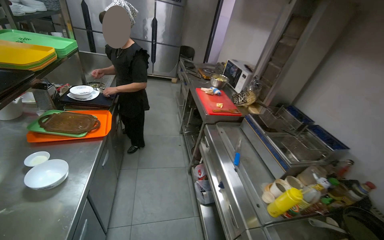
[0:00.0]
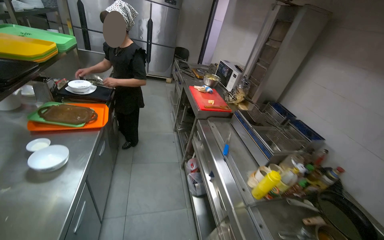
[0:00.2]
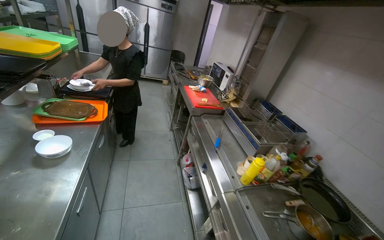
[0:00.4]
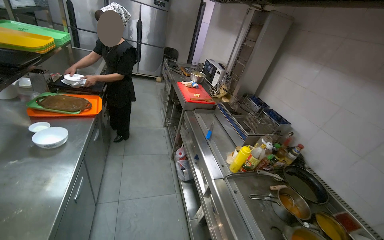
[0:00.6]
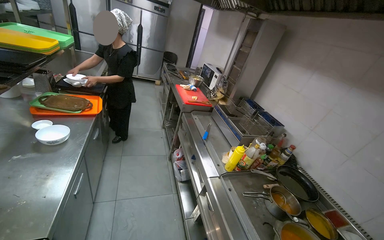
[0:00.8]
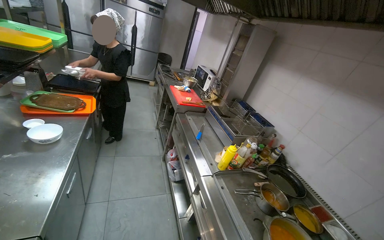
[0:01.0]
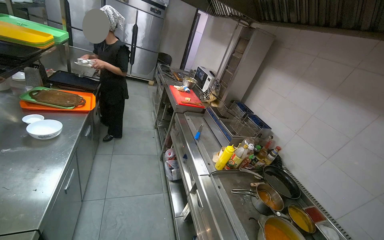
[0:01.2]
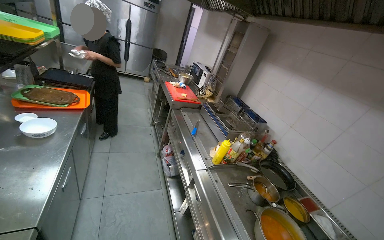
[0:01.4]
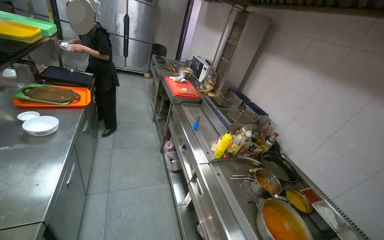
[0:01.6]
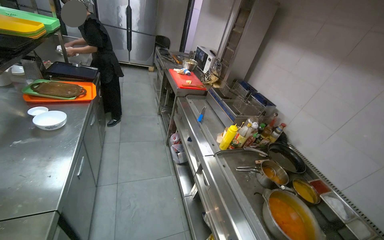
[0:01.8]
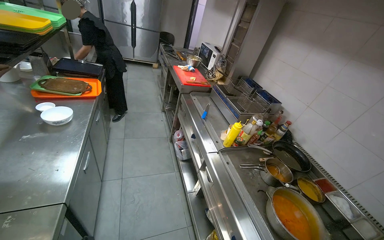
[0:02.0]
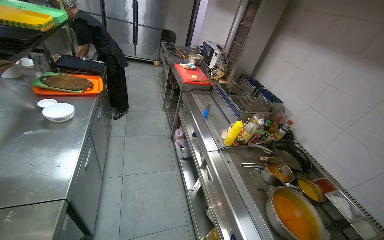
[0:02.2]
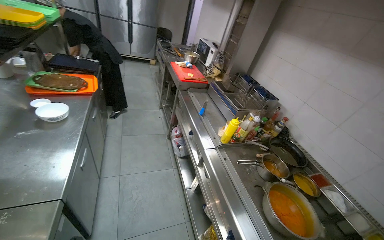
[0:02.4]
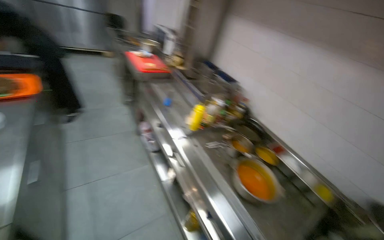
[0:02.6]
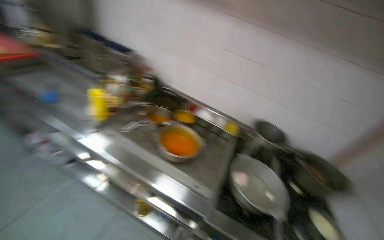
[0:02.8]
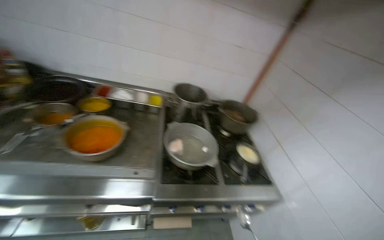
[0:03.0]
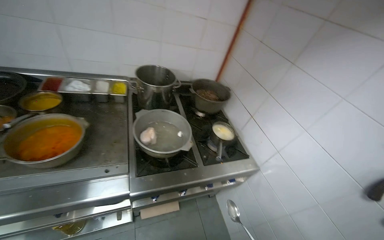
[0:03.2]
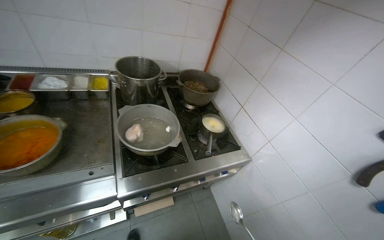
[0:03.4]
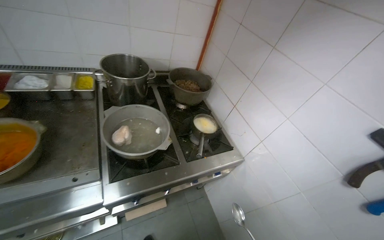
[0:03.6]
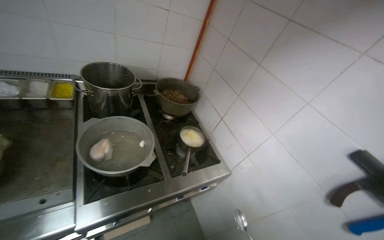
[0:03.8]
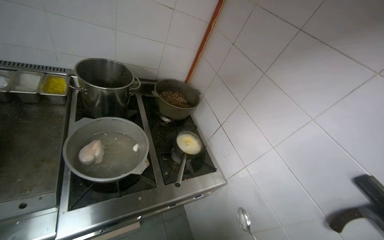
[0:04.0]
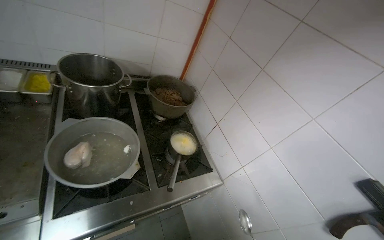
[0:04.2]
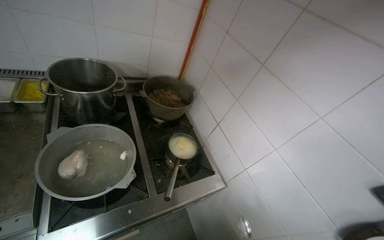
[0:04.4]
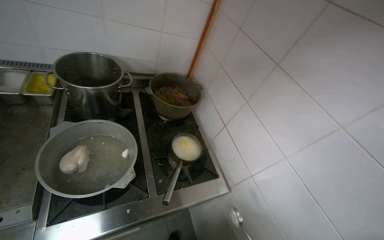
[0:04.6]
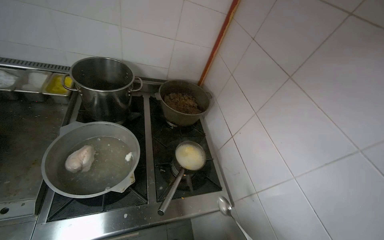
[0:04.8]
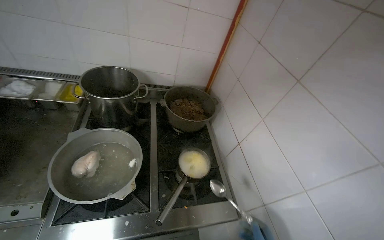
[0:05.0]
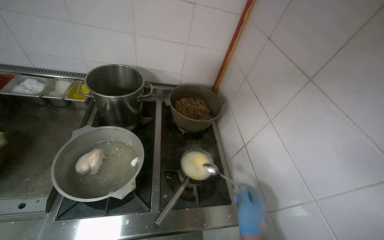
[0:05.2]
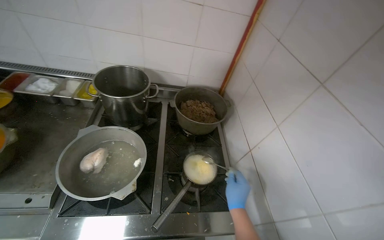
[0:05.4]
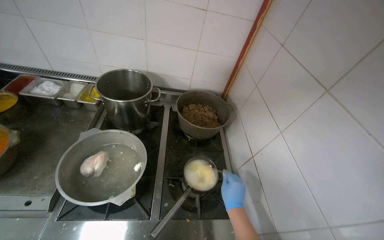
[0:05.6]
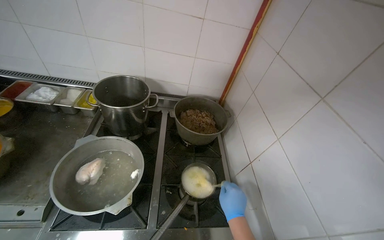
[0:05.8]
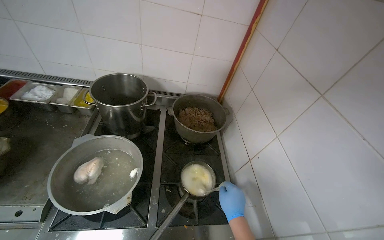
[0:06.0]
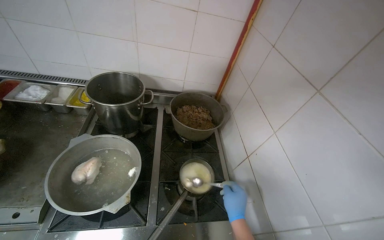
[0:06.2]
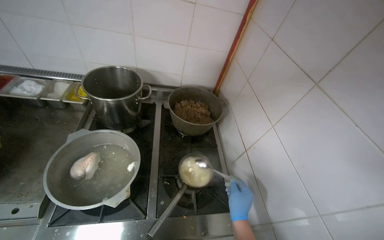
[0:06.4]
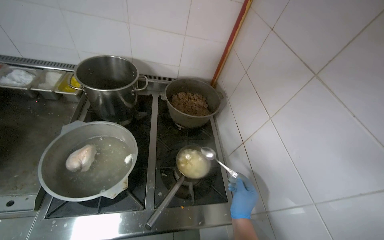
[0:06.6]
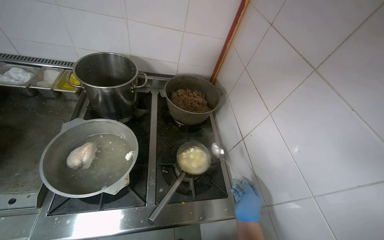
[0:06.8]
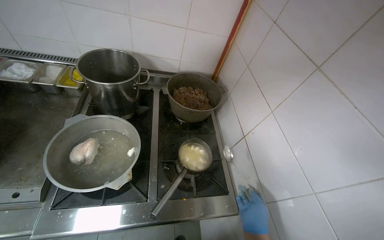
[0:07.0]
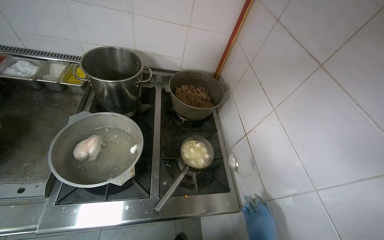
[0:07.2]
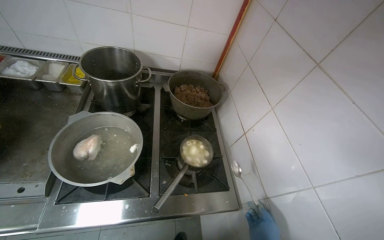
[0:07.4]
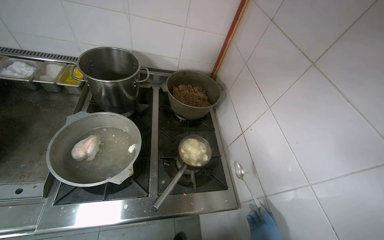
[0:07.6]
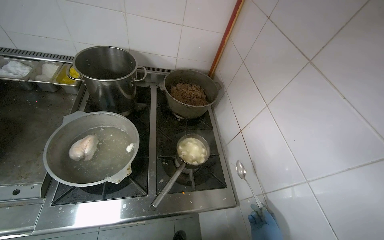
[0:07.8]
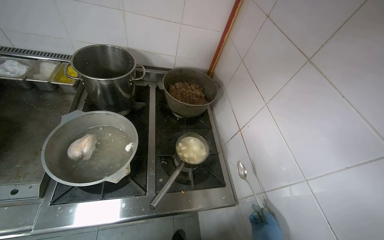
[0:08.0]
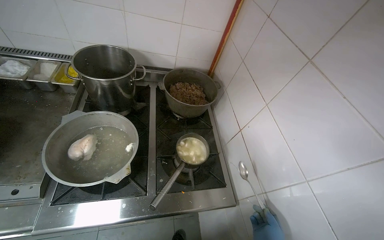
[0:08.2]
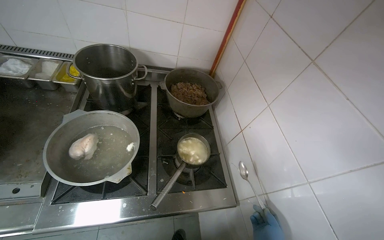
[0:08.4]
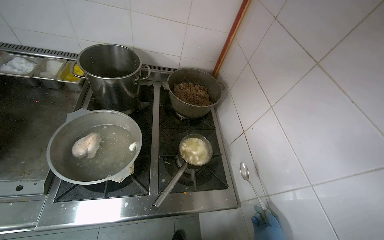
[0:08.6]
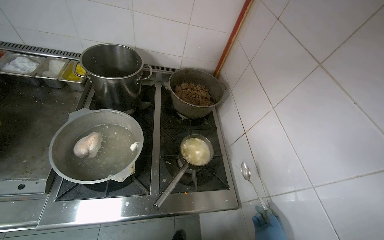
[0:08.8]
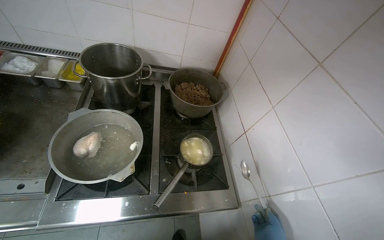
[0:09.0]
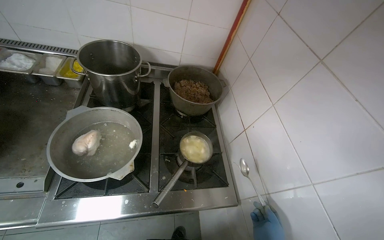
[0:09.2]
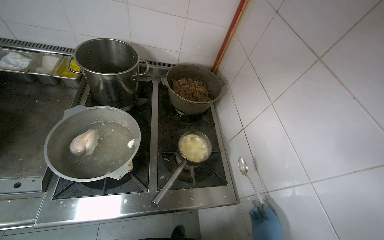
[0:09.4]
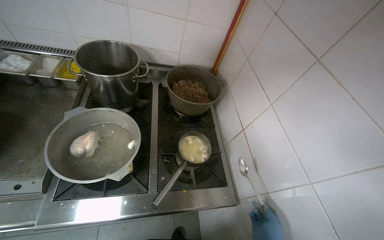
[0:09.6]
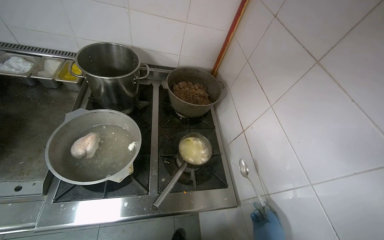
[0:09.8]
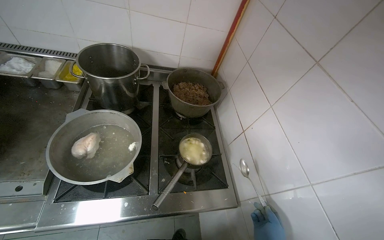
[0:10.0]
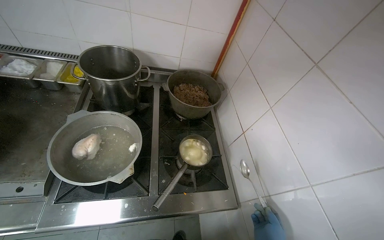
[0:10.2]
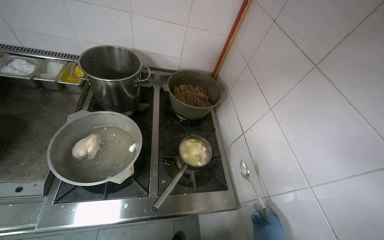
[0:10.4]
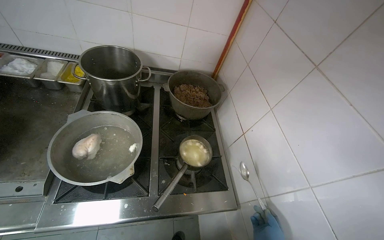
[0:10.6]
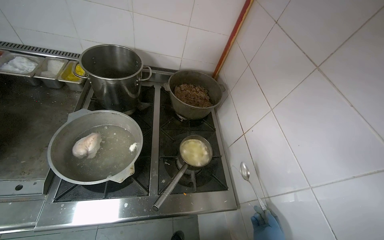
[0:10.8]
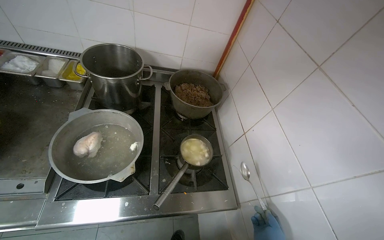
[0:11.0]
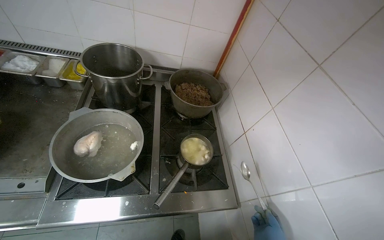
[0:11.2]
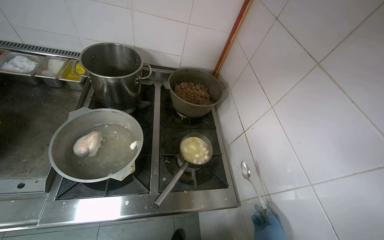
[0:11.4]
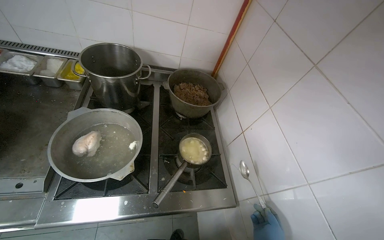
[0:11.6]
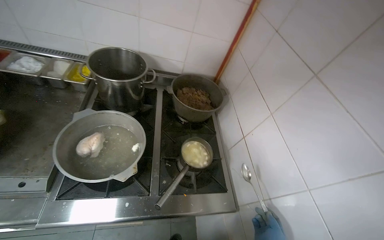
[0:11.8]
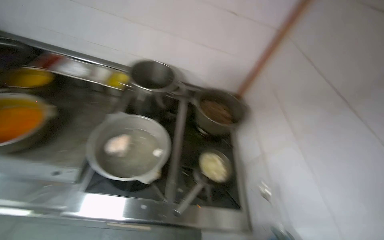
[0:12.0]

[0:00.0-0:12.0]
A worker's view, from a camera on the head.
Job: cooking food.
The whole recording: Stirring contents in pot. The worker stirs the contents in a small pot on the stove.
0:00.0 to 0:01.6: The head travels about 40 cm.
0:01.6 to 0:03.0: The wearer looks some 75 degrees further to the right. The view tilts approximately 25 degrees downward.
0:04.4 to 0:06.0: The head rotates some 20 degrees to the left.

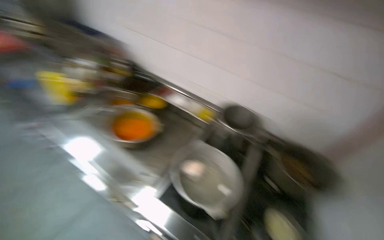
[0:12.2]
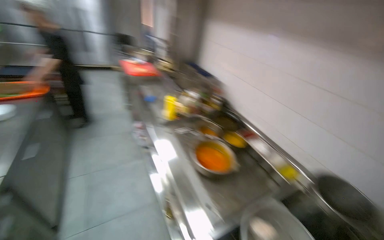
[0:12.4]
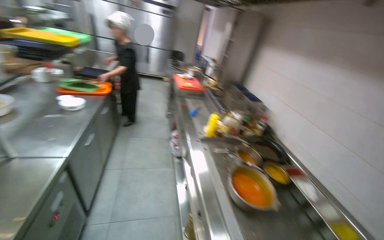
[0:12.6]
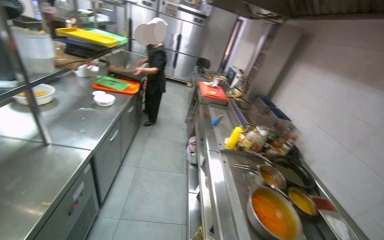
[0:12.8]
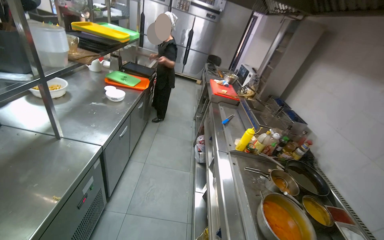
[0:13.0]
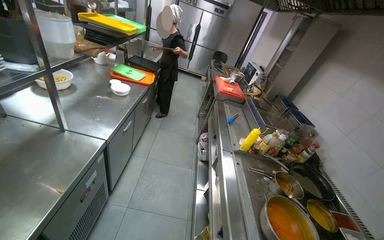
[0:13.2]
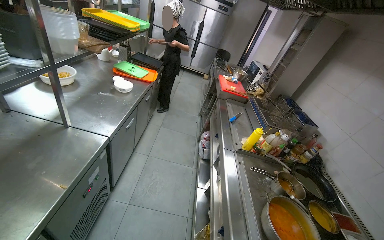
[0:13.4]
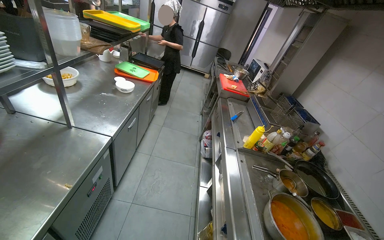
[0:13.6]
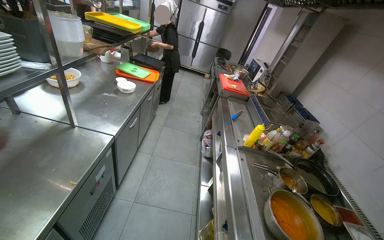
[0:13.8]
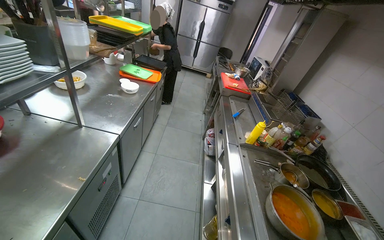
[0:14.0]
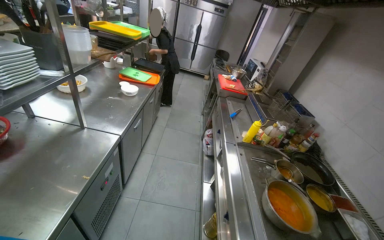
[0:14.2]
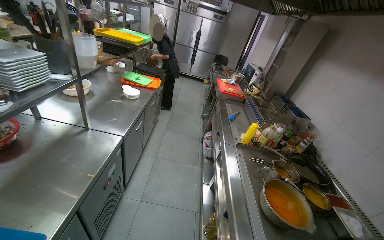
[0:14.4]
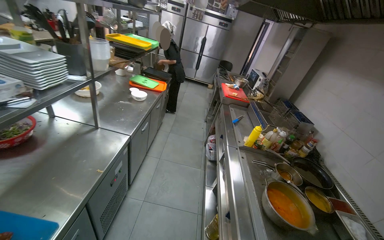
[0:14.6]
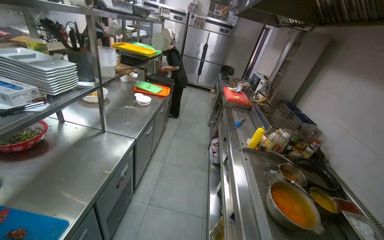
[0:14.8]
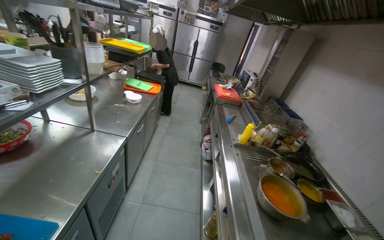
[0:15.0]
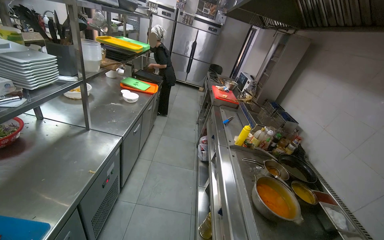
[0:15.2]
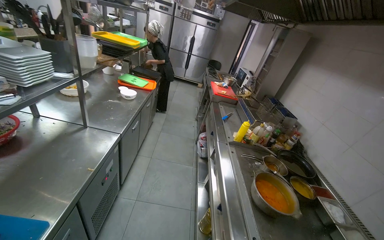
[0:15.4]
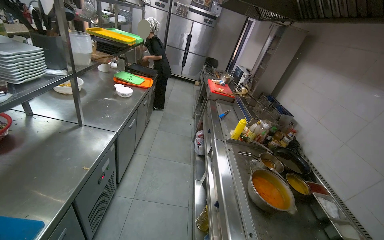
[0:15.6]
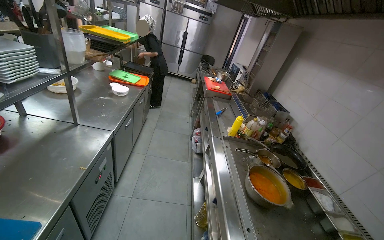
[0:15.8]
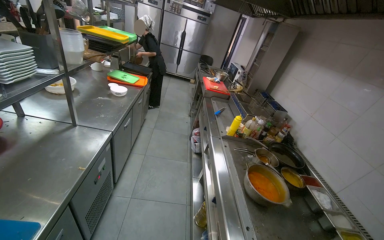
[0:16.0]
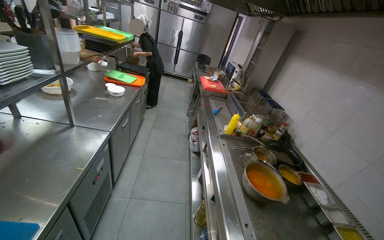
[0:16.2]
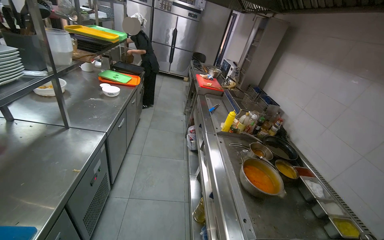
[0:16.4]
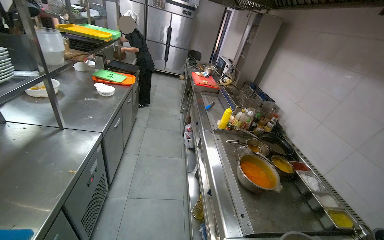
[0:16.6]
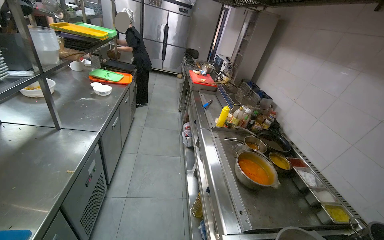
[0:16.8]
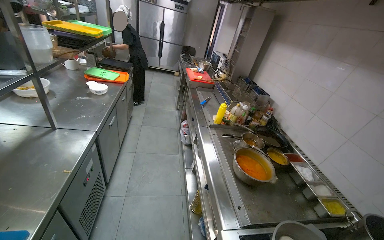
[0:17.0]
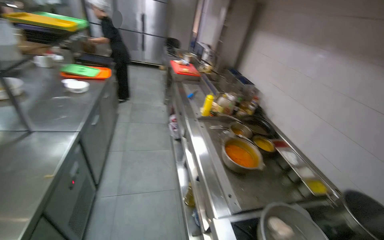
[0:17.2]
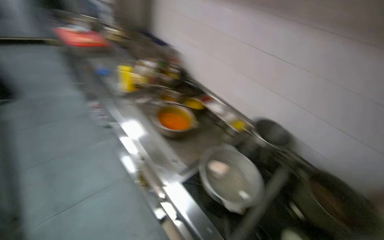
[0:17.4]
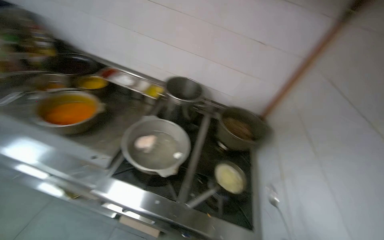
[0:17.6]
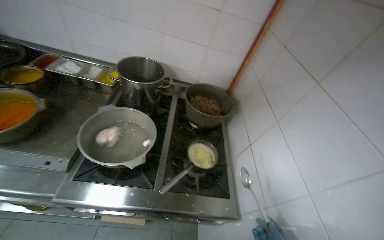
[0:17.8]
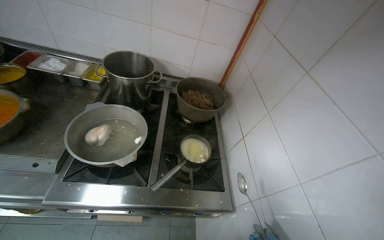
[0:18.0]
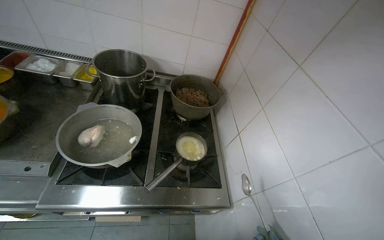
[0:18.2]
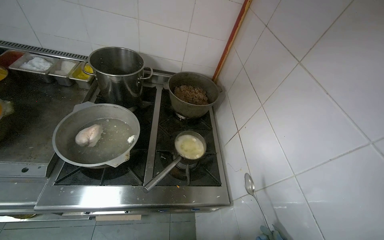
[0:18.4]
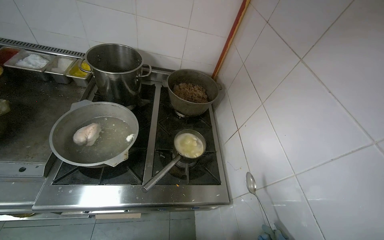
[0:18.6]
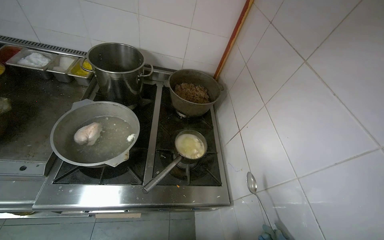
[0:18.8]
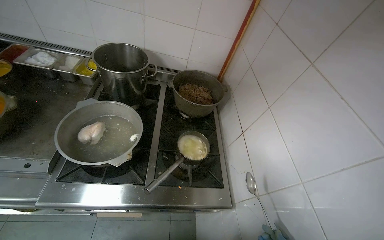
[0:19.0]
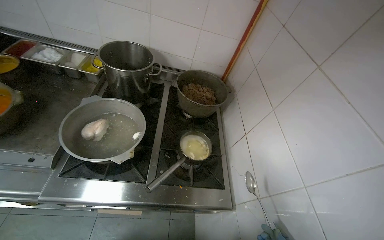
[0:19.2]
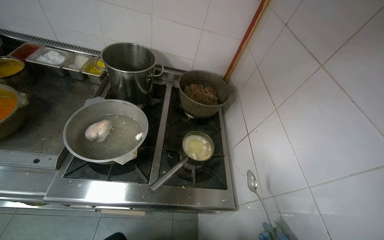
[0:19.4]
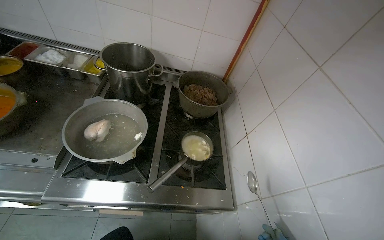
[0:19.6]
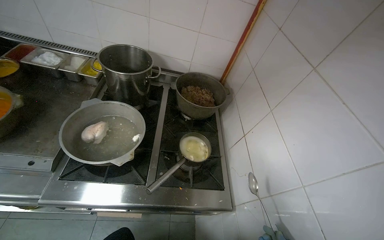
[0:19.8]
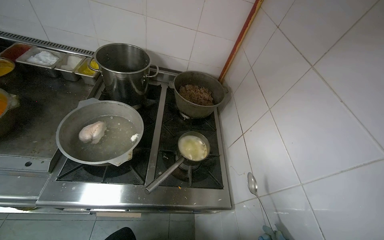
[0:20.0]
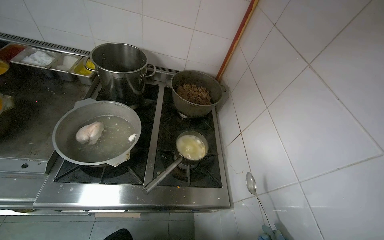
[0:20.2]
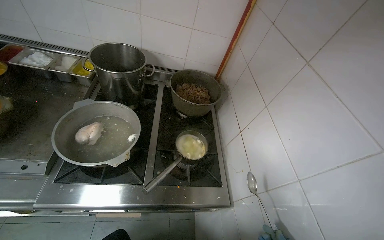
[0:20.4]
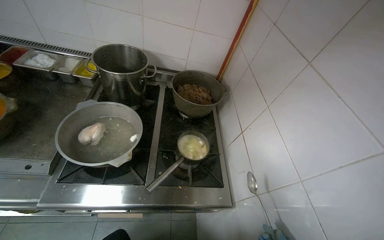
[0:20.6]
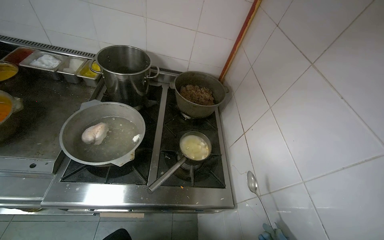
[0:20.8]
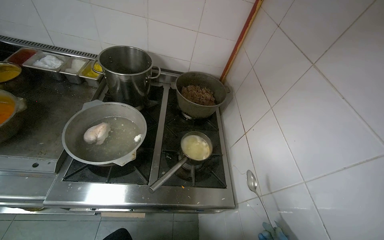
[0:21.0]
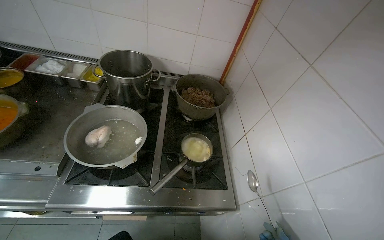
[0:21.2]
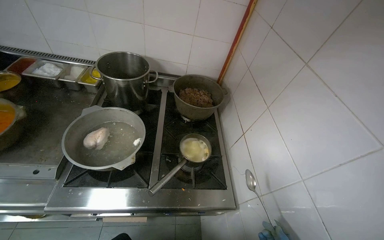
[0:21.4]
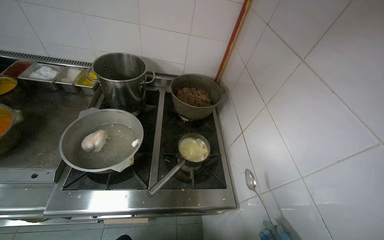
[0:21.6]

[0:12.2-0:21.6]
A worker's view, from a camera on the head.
Job: cooking food.
The whole recording: Stirring contents in pot. The worker stirs the contents in a small pot on the stove.
0:12.2 to 0:13.8: The wearer looks roughly 65 degrees further to the left. The camera pitches upward, by approximately 20 degrees.
0:17.0 to 0:18.4: The wearer looks approximately 85 degrees further to the right. The camera pitches downward, by roughly 35 degrees.
